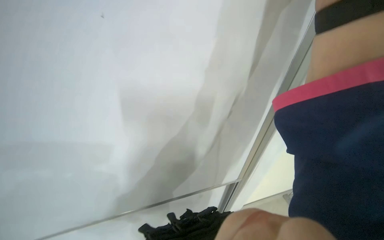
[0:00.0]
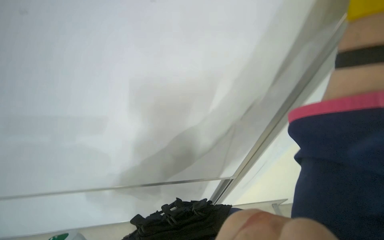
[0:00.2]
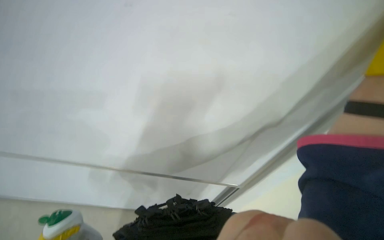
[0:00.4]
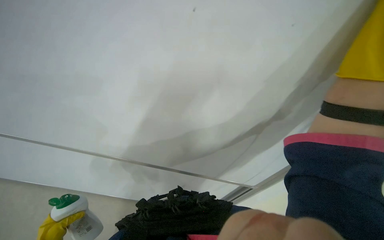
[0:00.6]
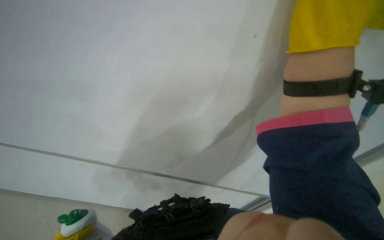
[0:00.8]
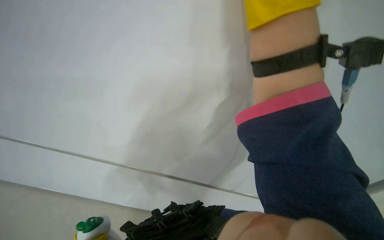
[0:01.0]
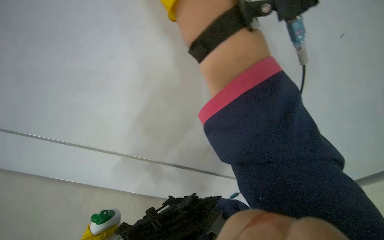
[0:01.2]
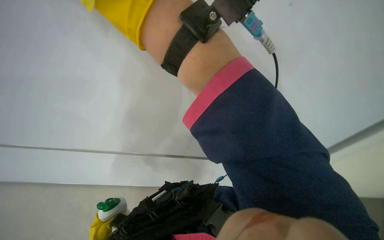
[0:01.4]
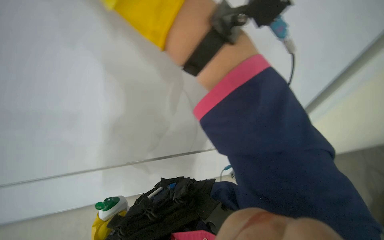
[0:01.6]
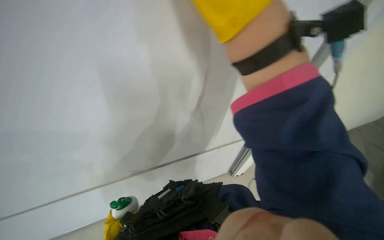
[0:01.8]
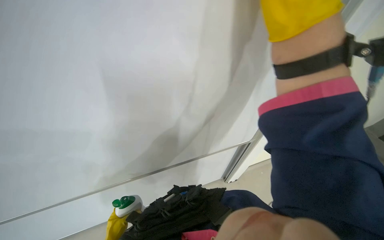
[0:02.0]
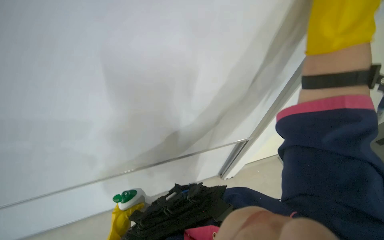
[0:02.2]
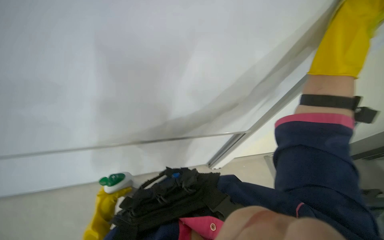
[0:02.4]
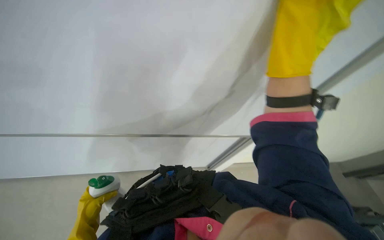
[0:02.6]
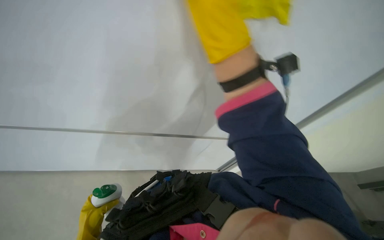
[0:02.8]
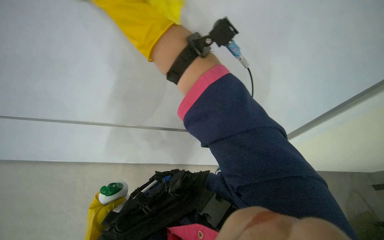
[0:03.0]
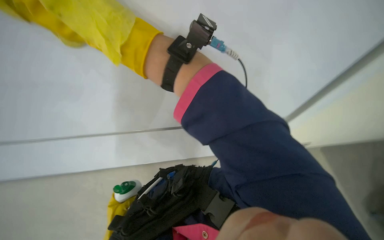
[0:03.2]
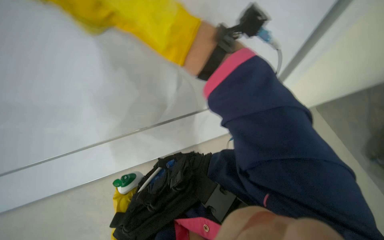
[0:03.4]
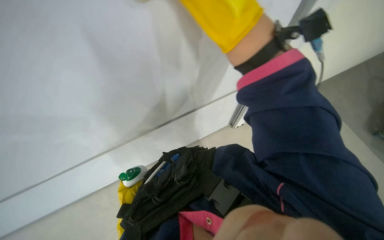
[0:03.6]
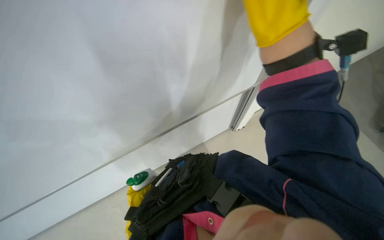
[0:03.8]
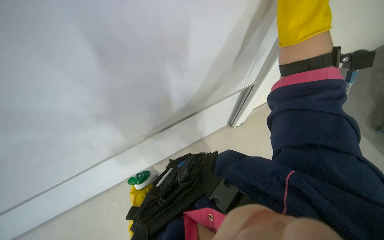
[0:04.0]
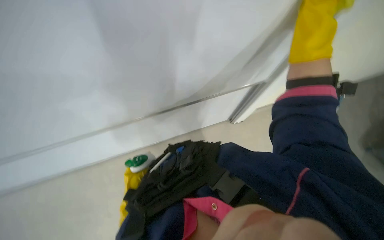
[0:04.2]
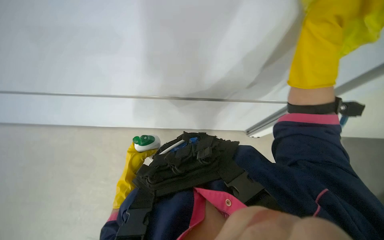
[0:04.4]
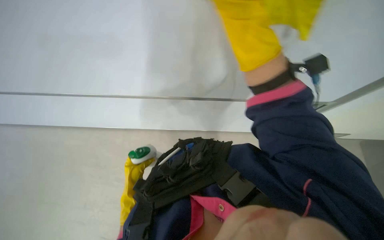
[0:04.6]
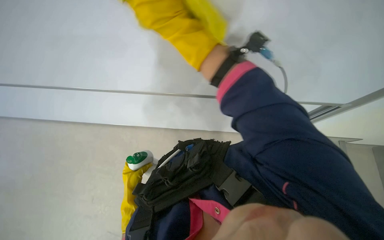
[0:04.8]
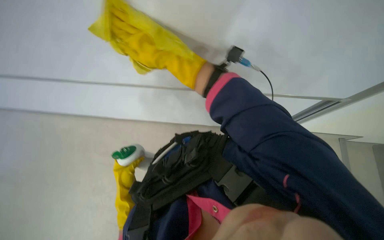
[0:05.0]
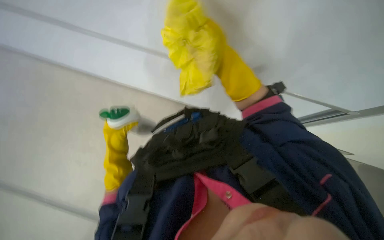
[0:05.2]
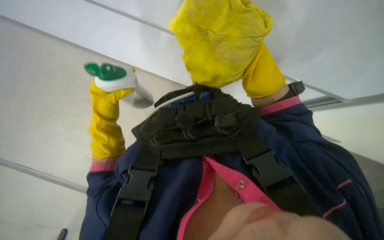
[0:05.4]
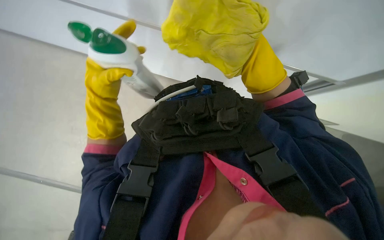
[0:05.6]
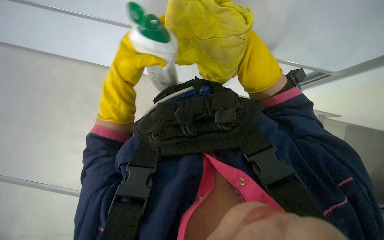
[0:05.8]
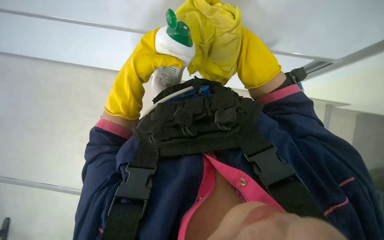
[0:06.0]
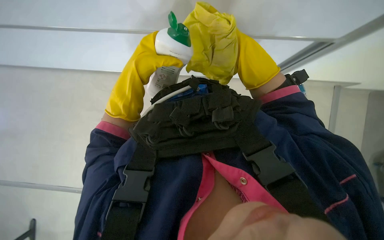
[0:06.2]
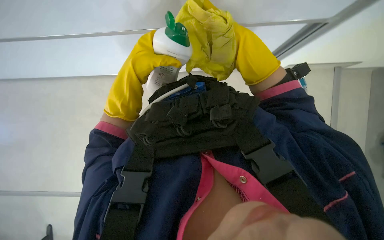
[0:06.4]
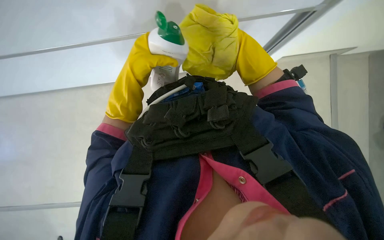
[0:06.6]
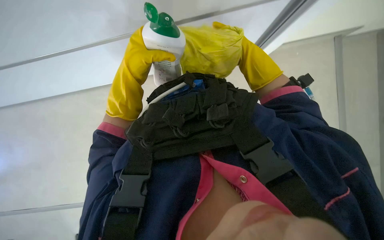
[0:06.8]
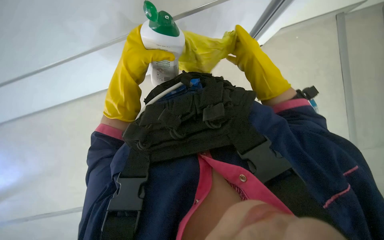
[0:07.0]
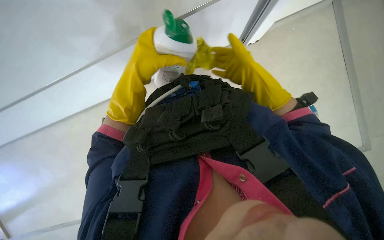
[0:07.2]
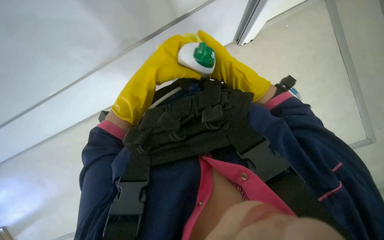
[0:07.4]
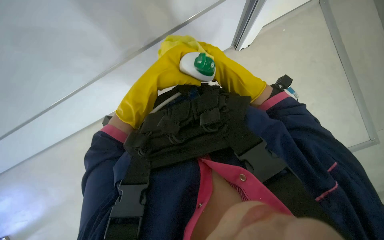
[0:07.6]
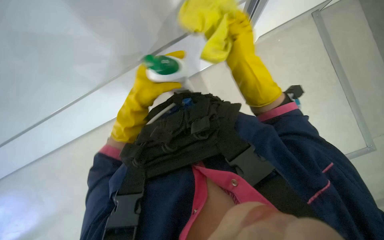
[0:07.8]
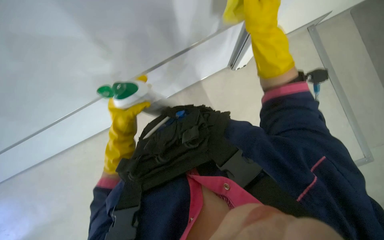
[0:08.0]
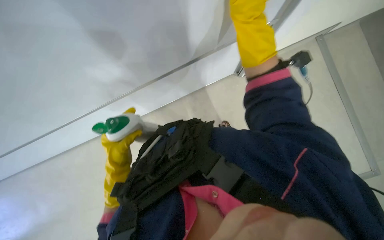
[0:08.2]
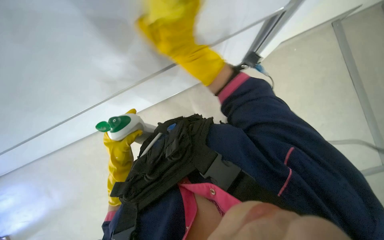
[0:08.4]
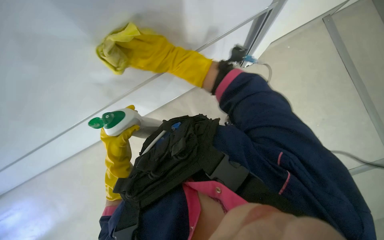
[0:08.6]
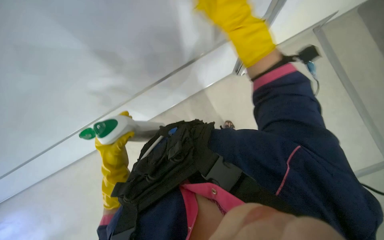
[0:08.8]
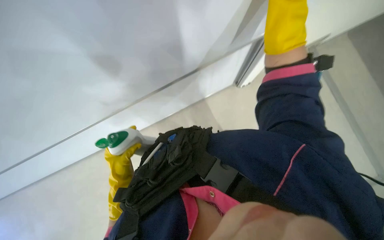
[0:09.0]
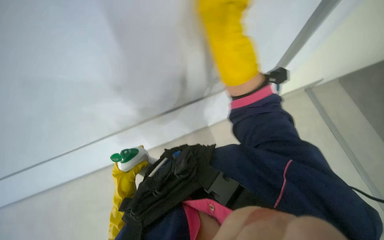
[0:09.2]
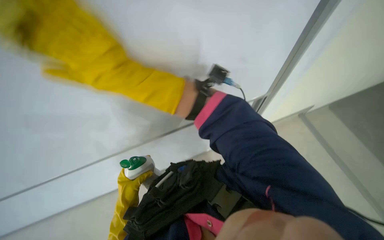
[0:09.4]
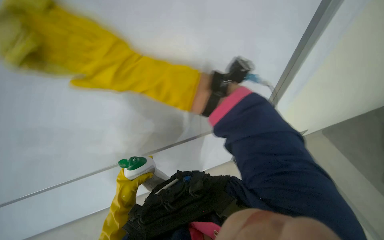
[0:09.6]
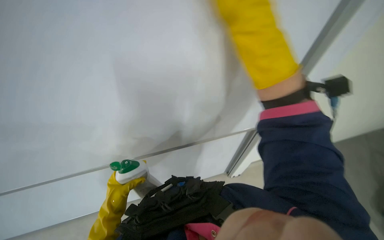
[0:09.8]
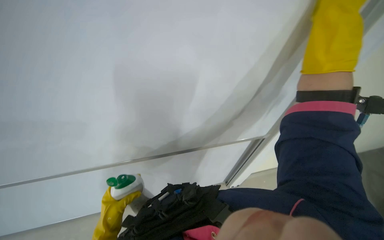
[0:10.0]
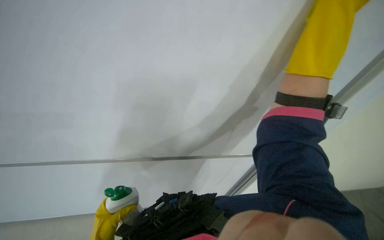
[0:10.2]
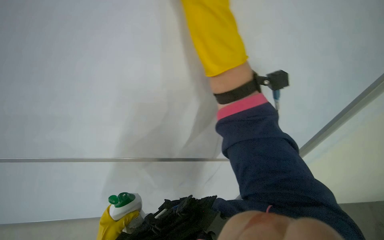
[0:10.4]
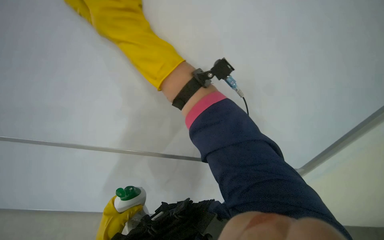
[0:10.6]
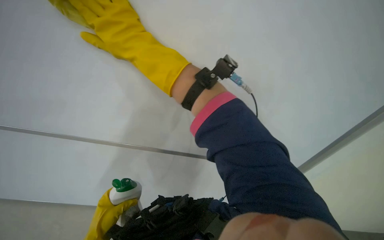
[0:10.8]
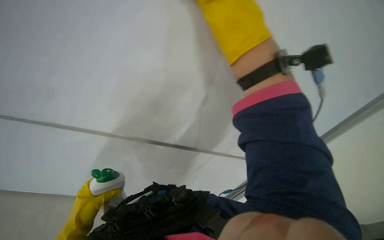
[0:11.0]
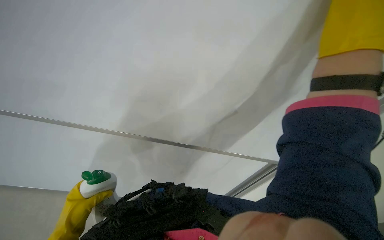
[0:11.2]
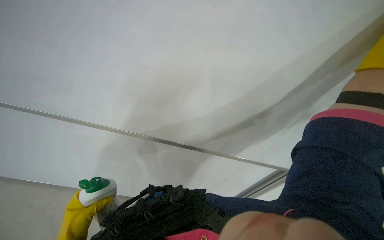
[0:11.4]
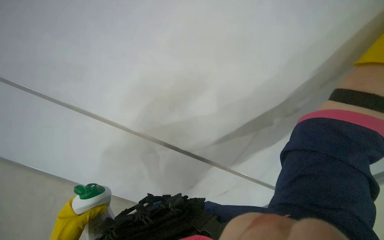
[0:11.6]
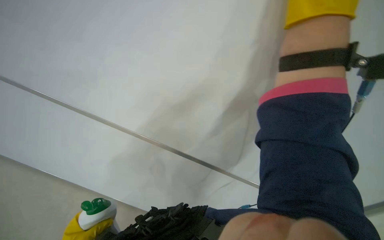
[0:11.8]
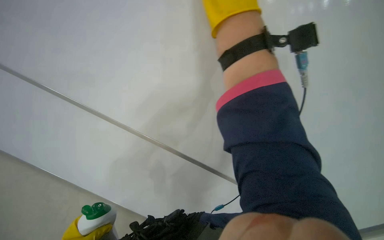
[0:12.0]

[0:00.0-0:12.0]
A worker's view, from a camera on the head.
Job: wiping surfaces.
The whole recording: Wiping whiteboard. The worker wipes the white board with a yellow cleaning cloth.
0:01.6 to 0:03.0: The camera sweeps to the right, by roughly 25 degrees.
0:04.4 to 0:06.0: The camera pitches downward, by approximately 20 degrees. The right hand shifts about 30 cm to the left and farther from the camera.
0:06.0 to 0:07.6: The left hand is displaced to the right by roughly 10 cm.
0:07.6 to 0:09.0: The camera pitches upward, by some 15 degrees.
0:09.0 to 0:10.4: The camera is aimed approximately 20 degrees further to the right. The right hand swings left and right, roughly 60 cm each way, with 2 reversals.

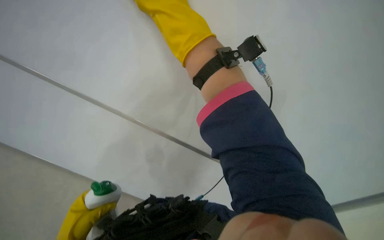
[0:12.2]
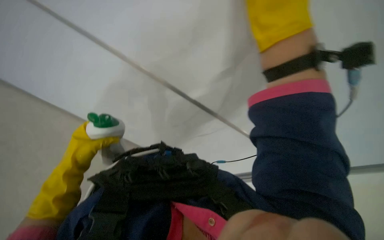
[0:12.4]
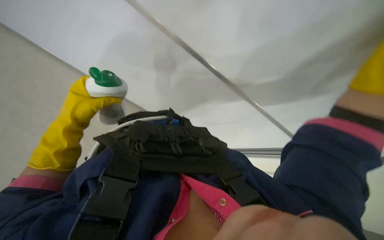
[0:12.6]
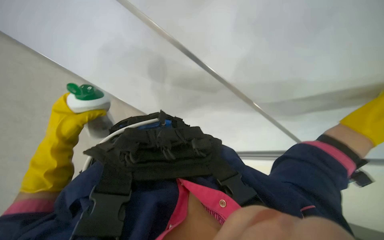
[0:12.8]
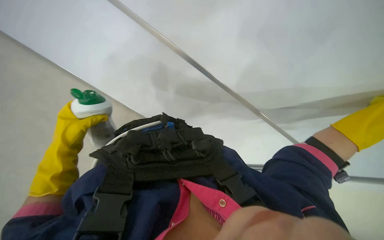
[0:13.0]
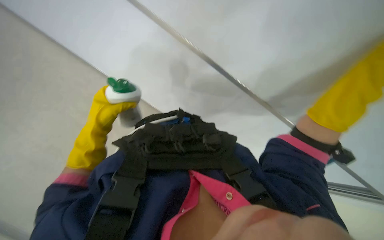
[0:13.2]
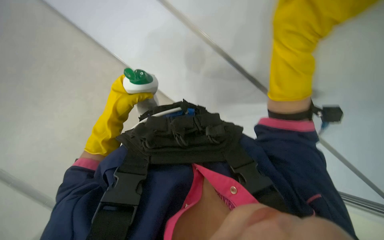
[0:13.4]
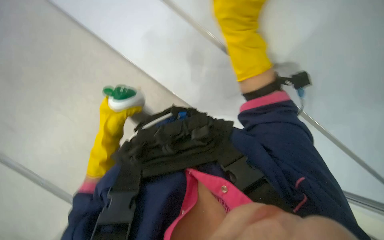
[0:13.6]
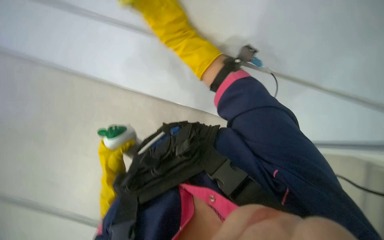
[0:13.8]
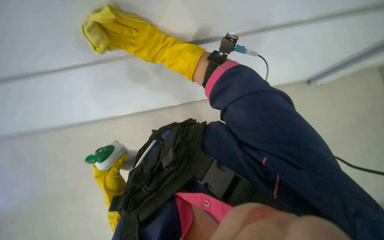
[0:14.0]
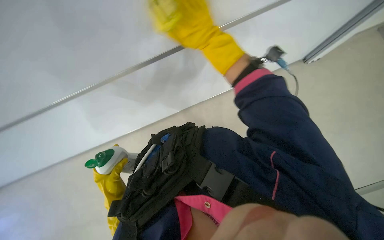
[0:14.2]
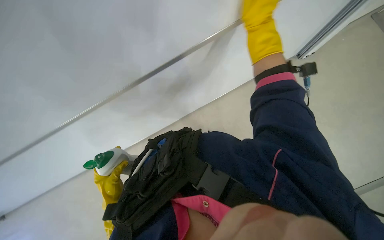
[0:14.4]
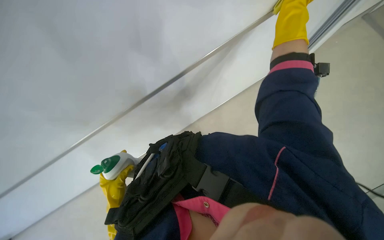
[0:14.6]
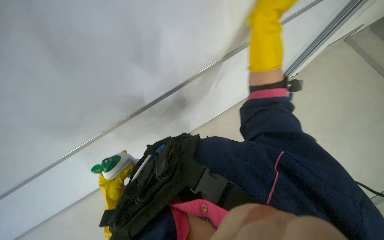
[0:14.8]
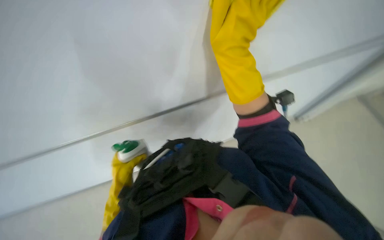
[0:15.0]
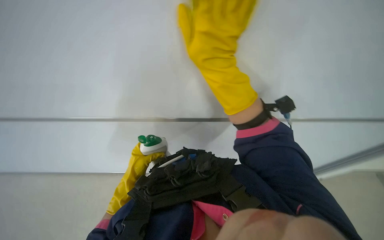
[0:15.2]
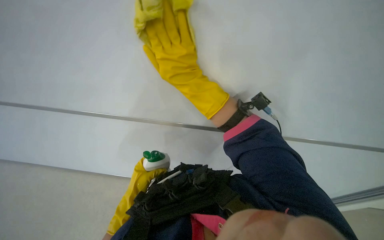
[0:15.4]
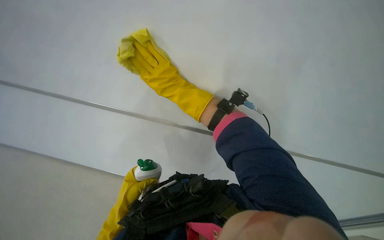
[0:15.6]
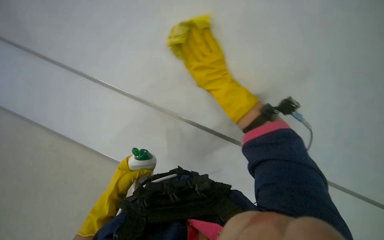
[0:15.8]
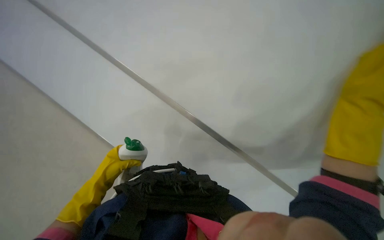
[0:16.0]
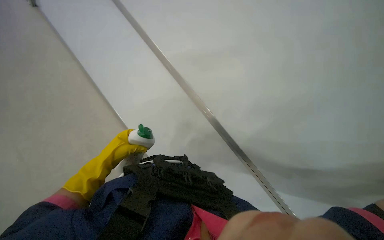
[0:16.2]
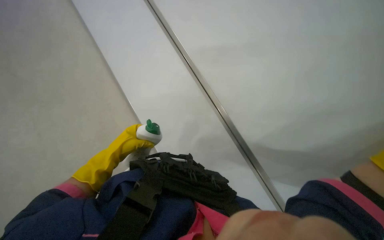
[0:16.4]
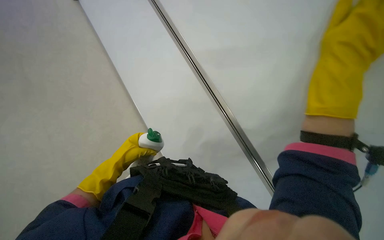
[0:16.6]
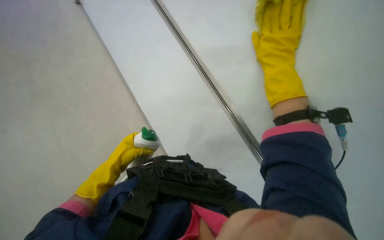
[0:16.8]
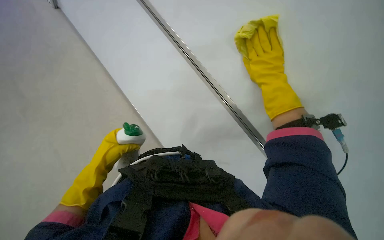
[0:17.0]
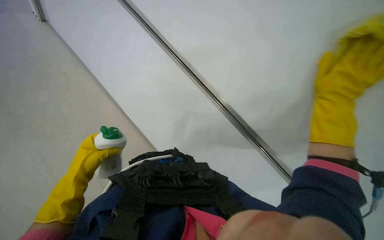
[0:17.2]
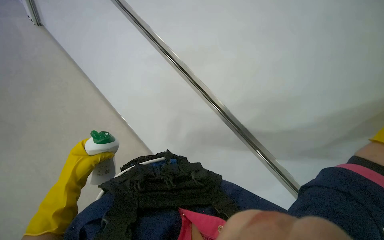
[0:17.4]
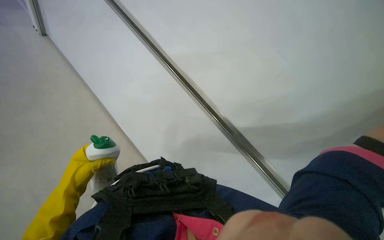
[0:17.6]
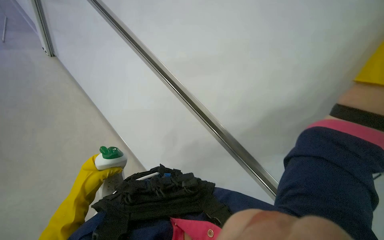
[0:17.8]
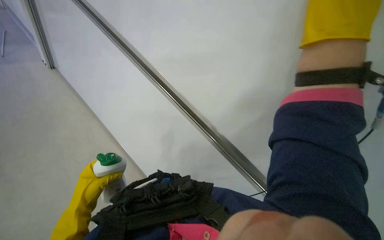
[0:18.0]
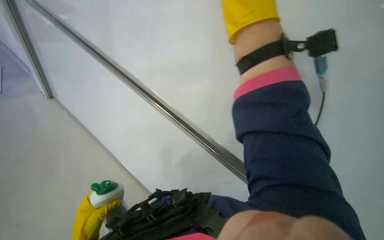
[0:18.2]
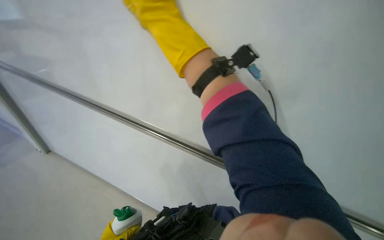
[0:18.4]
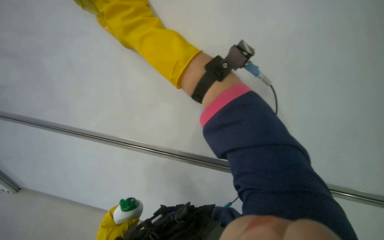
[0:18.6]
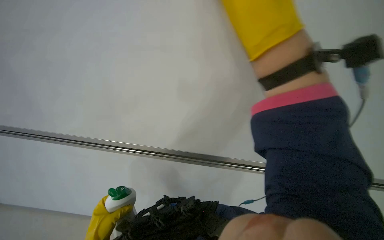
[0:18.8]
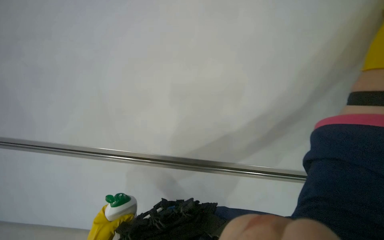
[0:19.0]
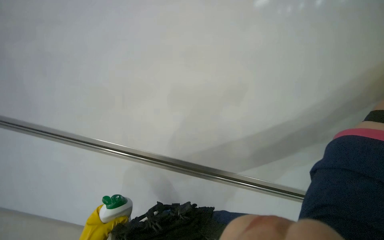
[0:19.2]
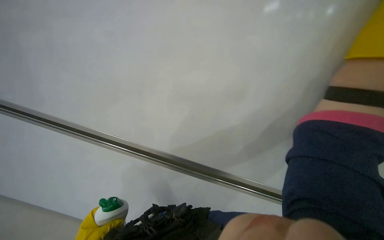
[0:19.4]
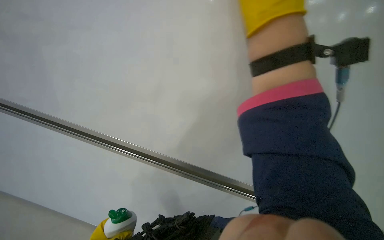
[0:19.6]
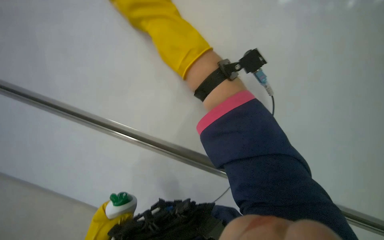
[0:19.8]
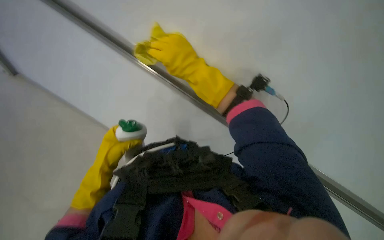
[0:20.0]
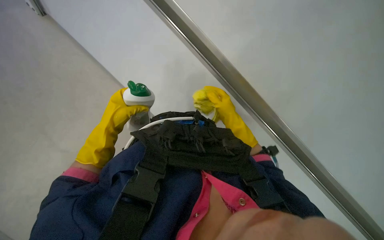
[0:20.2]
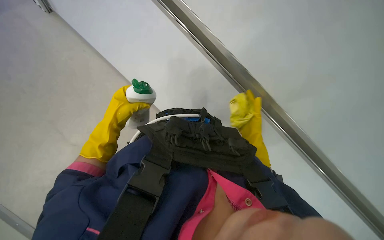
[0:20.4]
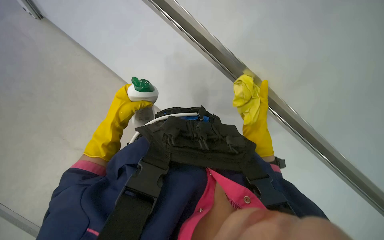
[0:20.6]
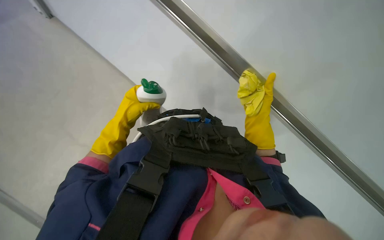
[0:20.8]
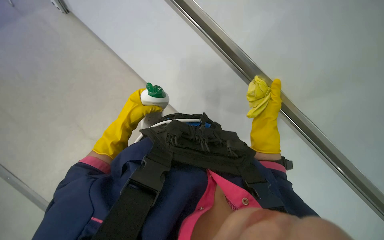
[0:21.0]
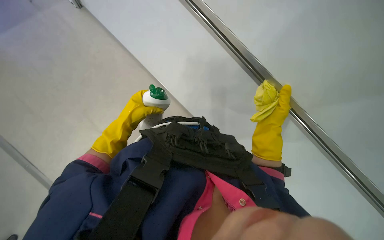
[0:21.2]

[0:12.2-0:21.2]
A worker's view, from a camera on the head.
Job: wiping surfaces.
The whole recording: Wiping whiteboard. The worker wipes the white board with a yellow cleaning cloth.
0:12.2 to 0:13.8: The camera is aimed approximately 25 degrees further to the left.
0:13.8 to 0:15.2: The wearer looks some 15 degrees further to the left.
0:19.8 to 0:21.2: The wearer looks some 20 degrees further downward. Everything in view rotates approximately 25 degrees clockwise.
